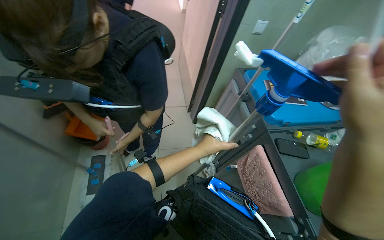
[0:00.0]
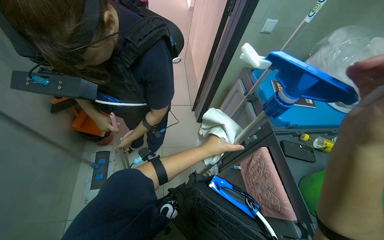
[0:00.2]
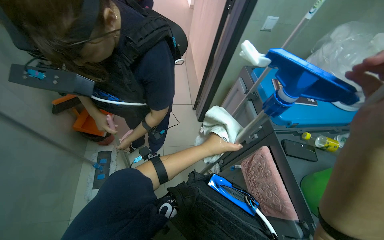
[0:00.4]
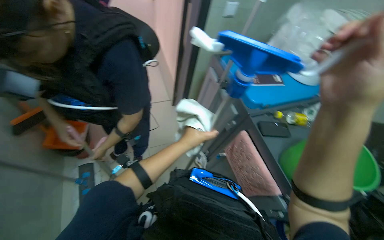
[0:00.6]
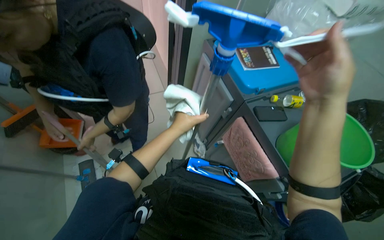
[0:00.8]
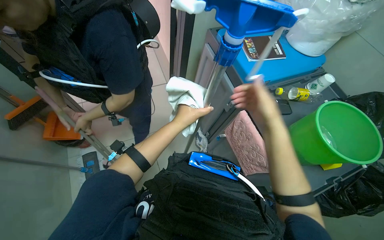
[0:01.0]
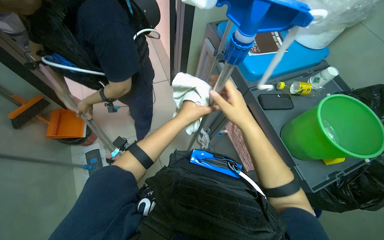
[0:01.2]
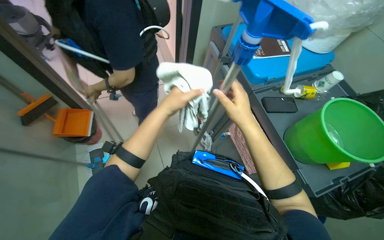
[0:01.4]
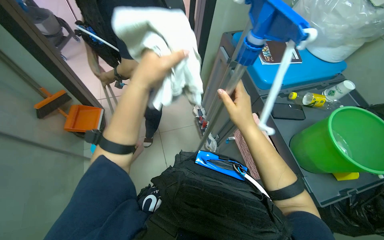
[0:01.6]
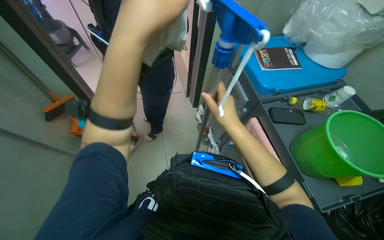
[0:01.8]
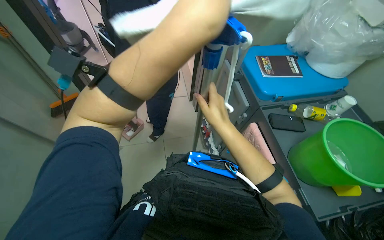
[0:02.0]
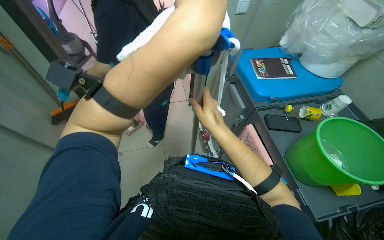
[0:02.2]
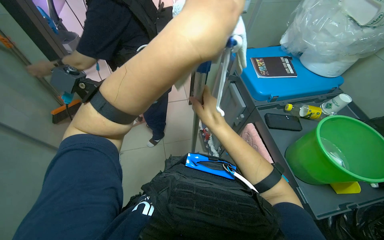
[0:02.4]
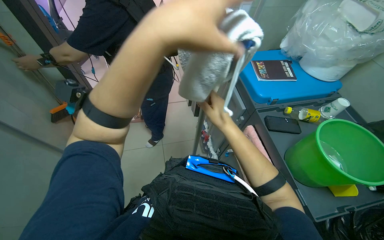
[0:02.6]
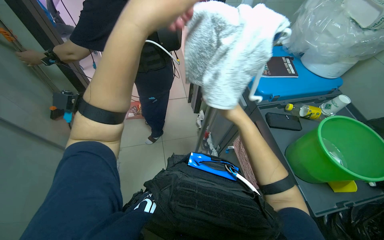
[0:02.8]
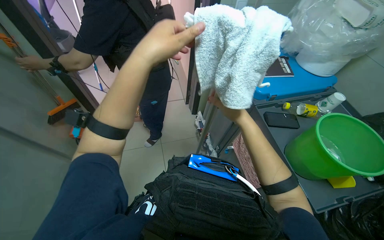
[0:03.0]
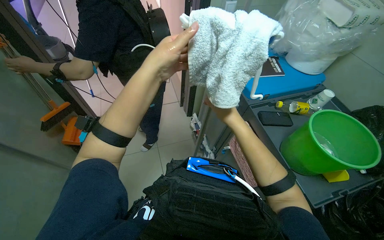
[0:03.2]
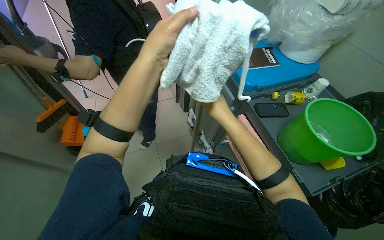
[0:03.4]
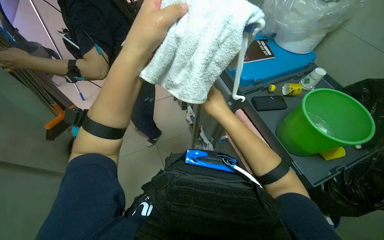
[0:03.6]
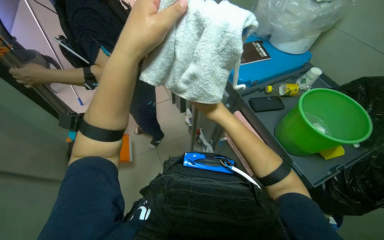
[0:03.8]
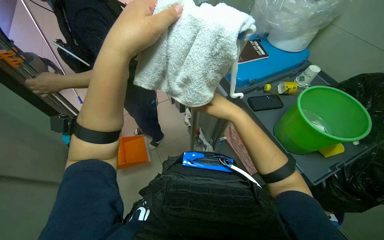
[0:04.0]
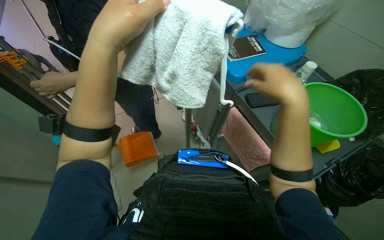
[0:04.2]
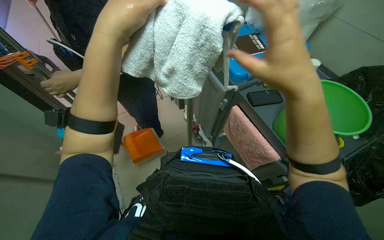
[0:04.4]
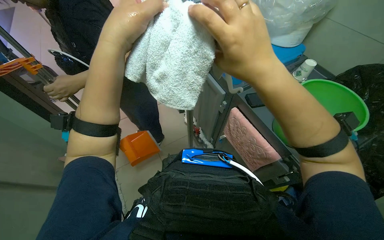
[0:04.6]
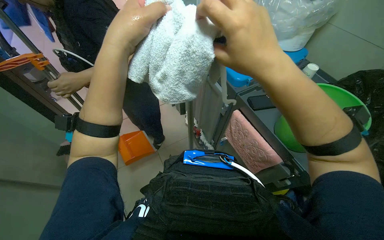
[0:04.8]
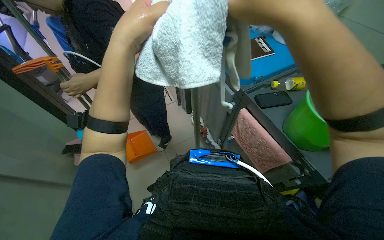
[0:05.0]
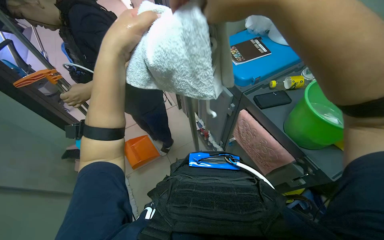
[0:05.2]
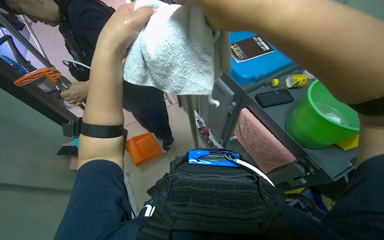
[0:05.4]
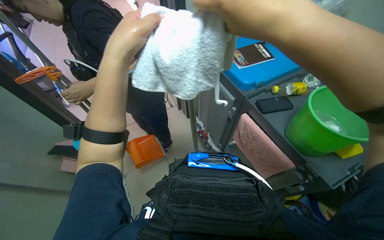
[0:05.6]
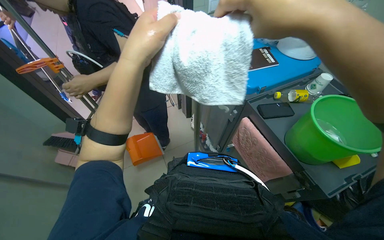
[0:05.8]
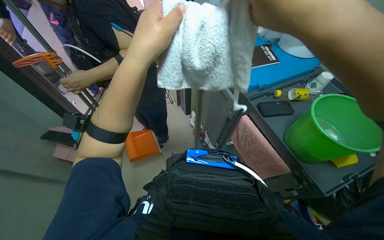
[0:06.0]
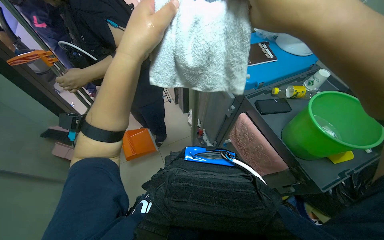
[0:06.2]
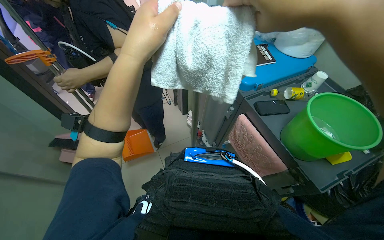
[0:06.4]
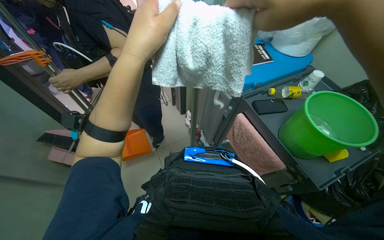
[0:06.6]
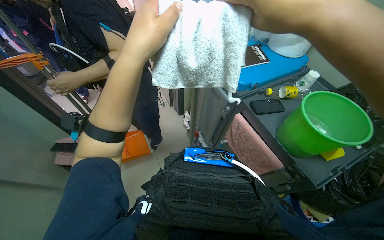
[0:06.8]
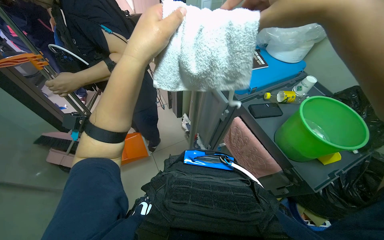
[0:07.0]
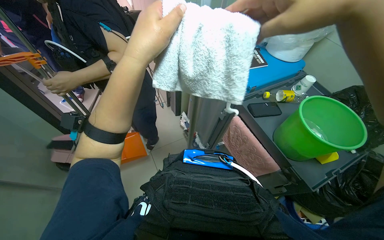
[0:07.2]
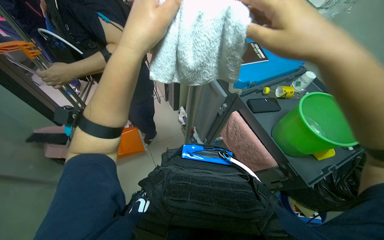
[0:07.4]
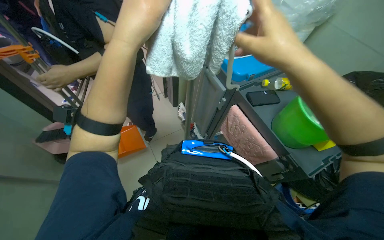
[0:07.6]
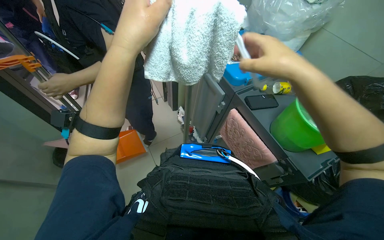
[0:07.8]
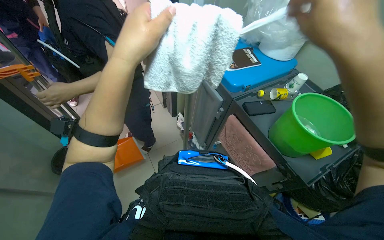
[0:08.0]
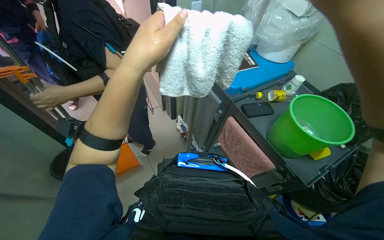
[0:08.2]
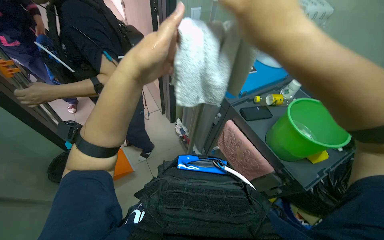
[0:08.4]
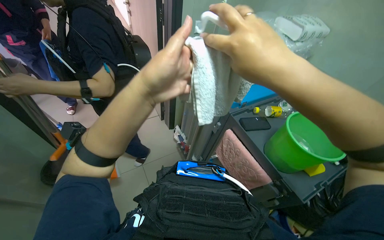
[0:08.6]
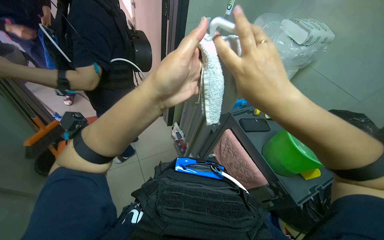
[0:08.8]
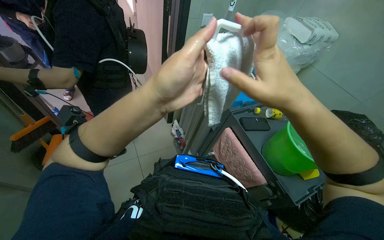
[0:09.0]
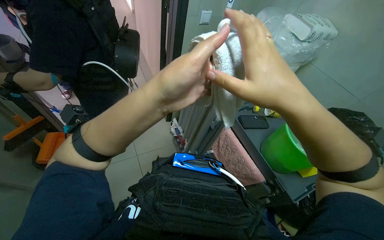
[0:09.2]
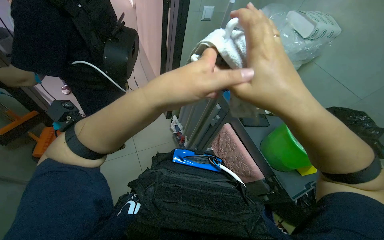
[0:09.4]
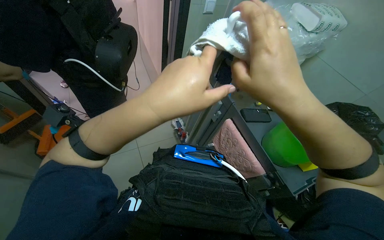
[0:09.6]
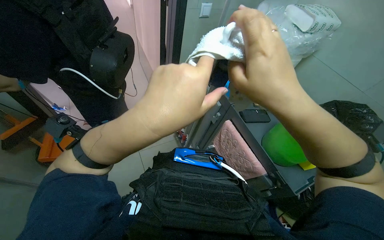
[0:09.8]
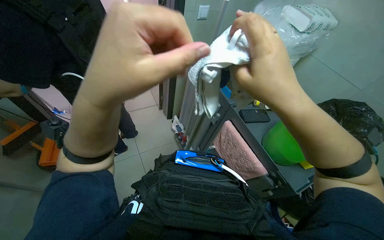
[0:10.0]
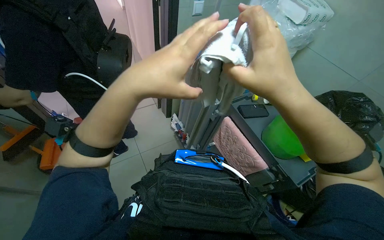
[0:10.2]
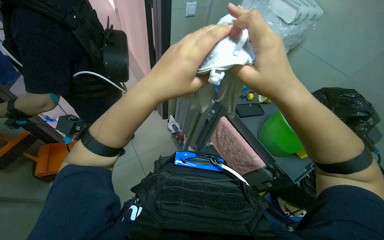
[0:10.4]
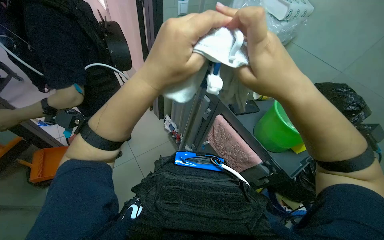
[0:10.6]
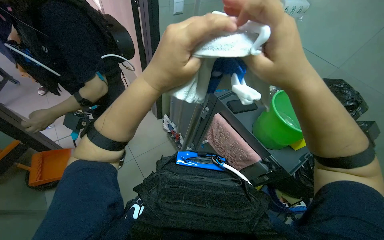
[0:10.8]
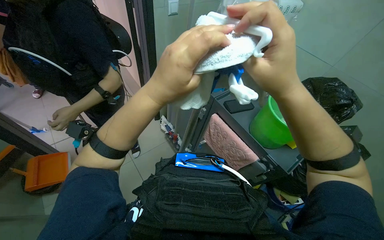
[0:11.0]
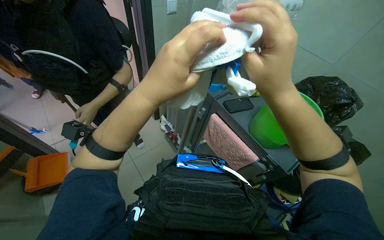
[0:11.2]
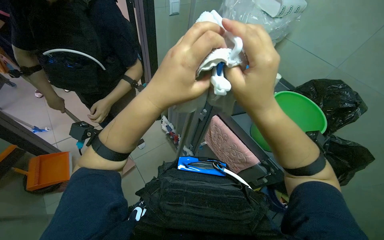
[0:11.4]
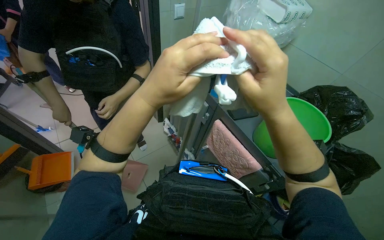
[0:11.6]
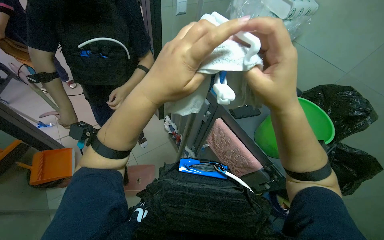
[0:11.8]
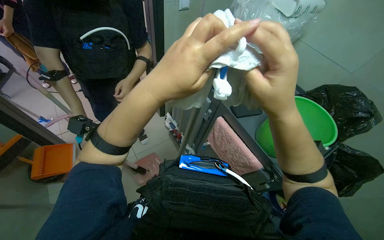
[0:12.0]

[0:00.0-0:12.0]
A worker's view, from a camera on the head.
Job: preparing cleaning supplies.
The whole recording: Preparing cleaning tools. The worker attaches and detaches a cloth from a mop and squeegee, and wrings the cloth in a bucket.
0:00.0 to 0:01.6: The left hand is displaced nearer to the camera, up the picture and to the left by about 15 cm, while the right hand heads farther from the camera, covering some 25 cm.
0:01.6 to 0:03.0: The left hand travels nearer to the camera and back again, roughly 20 cm each way.
0:03.0 to 0:04.4: The right hand is displaced nearer to the camera by some 20 cm.
0:07.6 to 0:09.0: The left hand heads down the picture, covering about 10 cm.
0:09.0 to 0:12.0: The hands stay close to where they were, moving slightly.

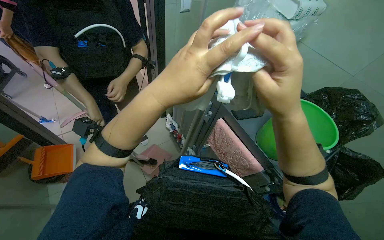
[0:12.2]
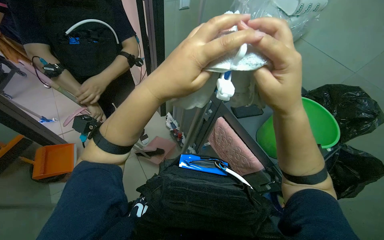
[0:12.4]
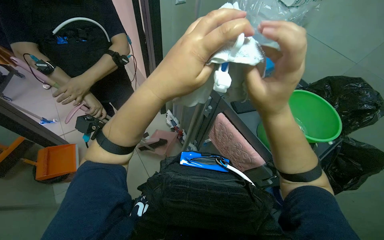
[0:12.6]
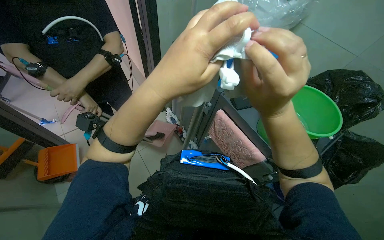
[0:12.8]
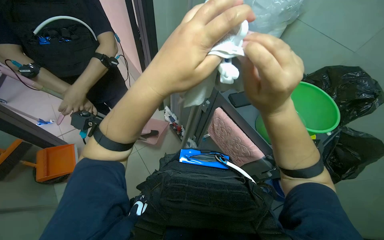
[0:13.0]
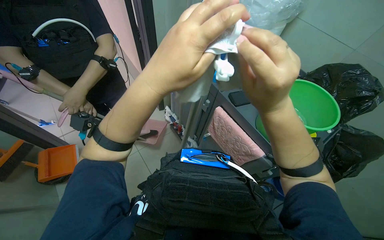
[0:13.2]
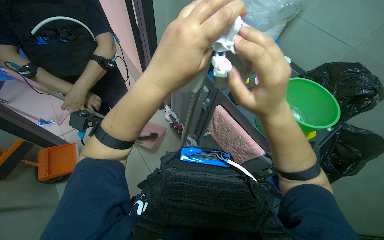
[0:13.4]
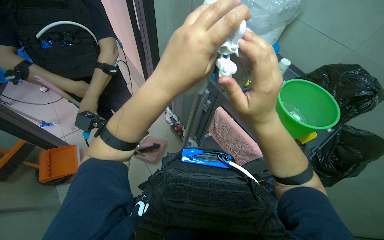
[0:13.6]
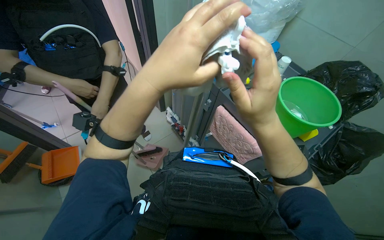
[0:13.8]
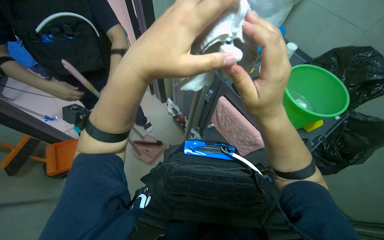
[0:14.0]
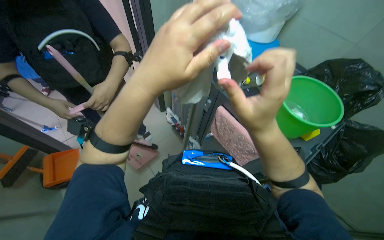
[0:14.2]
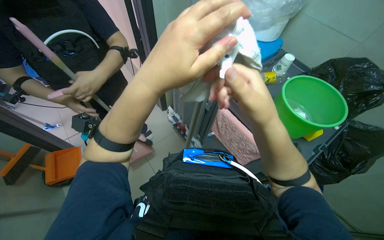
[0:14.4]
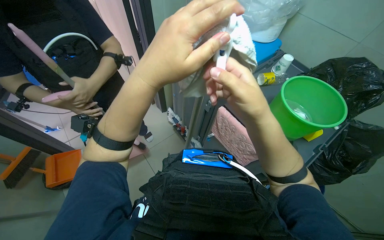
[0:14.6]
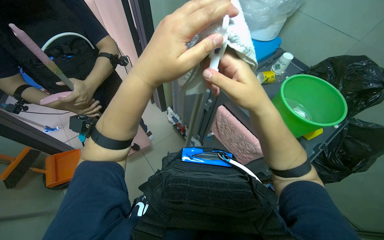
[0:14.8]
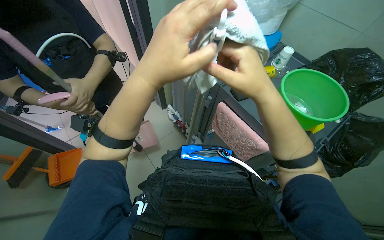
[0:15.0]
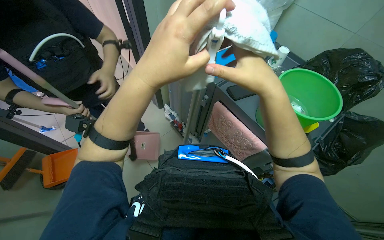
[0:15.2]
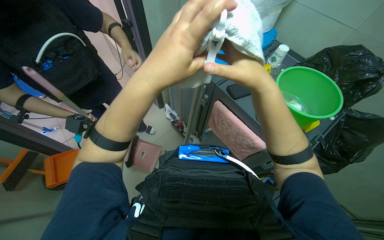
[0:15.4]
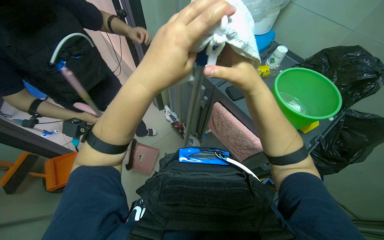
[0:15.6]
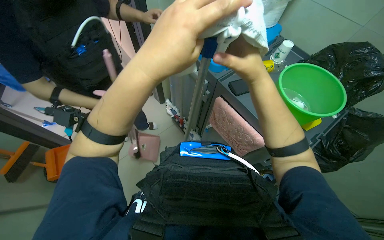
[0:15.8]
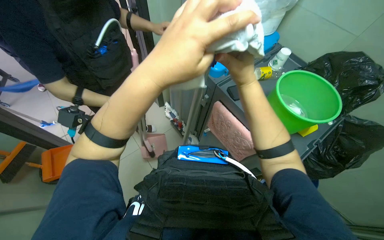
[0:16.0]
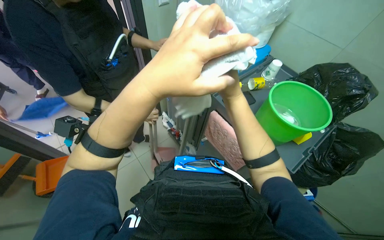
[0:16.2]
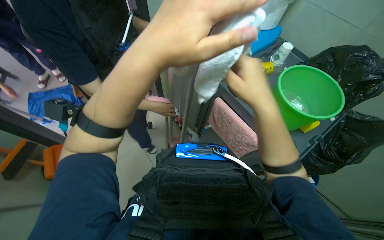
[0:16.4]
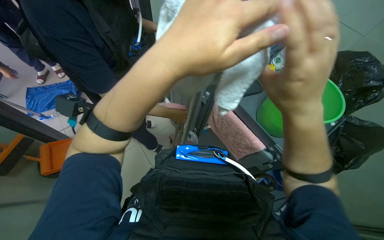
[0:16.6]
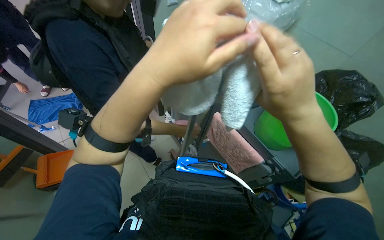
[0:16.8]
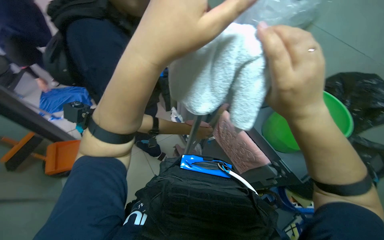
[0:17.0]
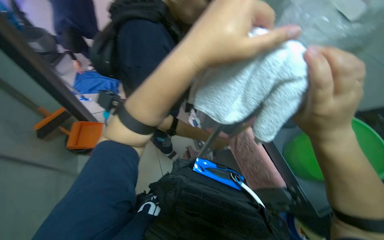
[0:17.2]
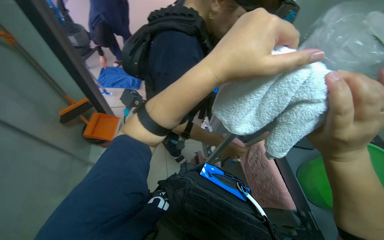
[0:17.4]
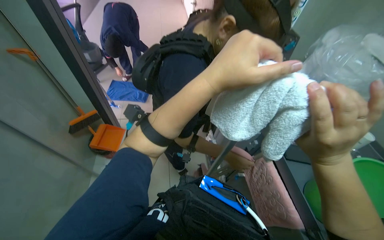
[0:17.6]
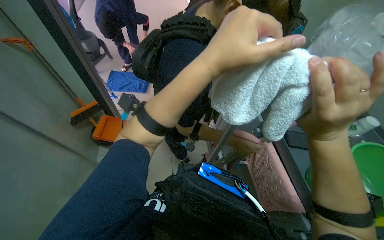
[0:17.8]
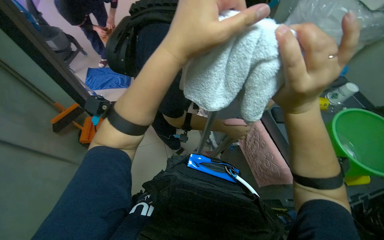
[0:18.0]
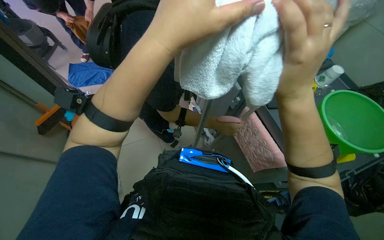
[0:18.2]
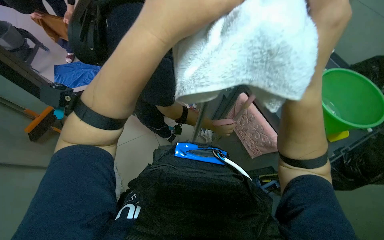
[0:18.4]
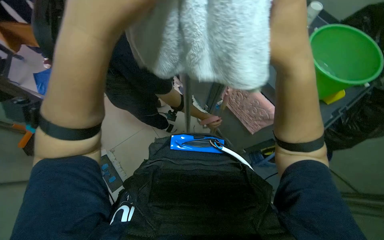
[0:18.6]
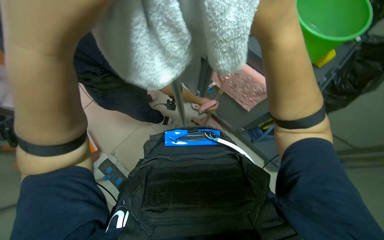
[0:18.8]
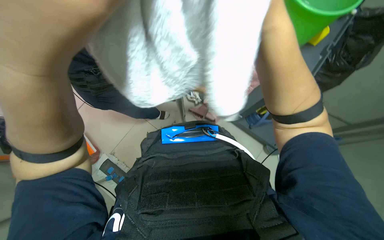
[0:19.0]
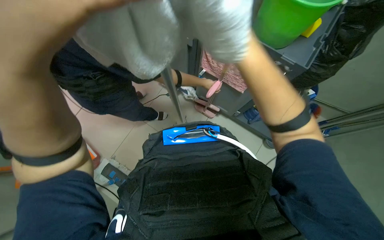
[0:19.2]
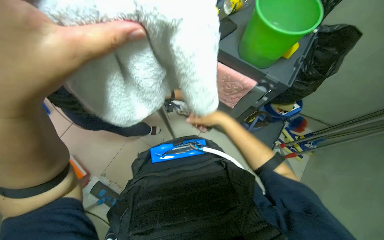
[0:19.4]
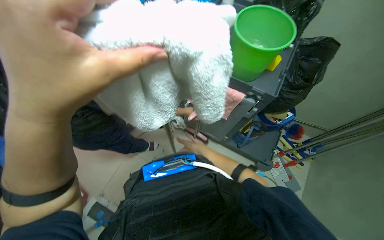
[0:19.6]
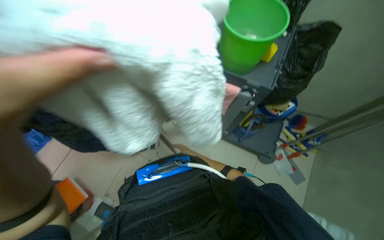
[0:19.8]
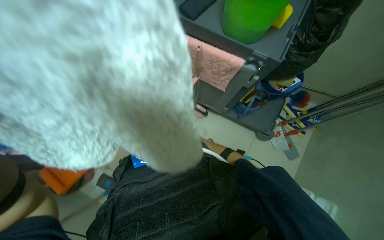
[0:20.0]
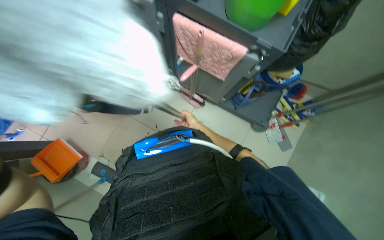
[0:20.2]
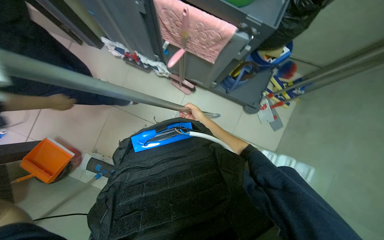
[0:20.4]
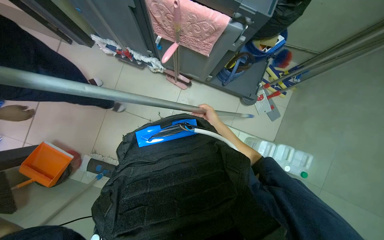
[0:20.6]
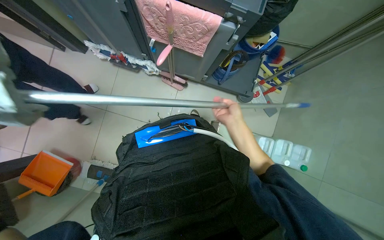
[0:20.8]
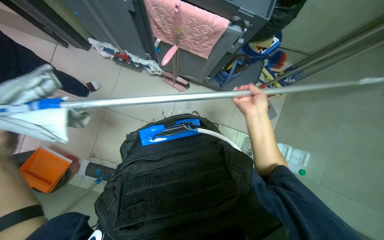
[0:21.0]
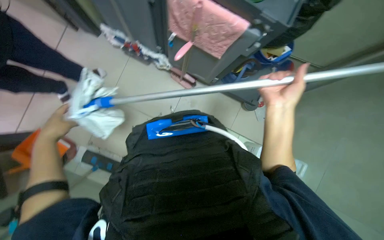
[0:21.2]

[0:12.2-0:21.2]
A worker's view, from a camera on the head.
Job: preparing cleaning supplies.
The whole recording: Preparing cleaning tools. The worker attaches and detaches a cloth from a mop and squeegee, and wrings the cloth in a bucket.
0:12.2 to 0:13.8: The right hand heads farther from the camera, covering some 10 cm.
0:13.8 to 0:15.2: The hands make small movements and keep their place.
0:15.2 to 0:16.6: The right hand goes farther from the camera and returns, approximately 20 cm each way.
0:18.2 to 0:19.8: The scene rotates counterclockwise by some 40 degrees.
0:19.8 to 0:21.2: The wearer looks roughly 20 degrees further downward. The right hand moves nearer to the camera and to the right, some 25 cm.
